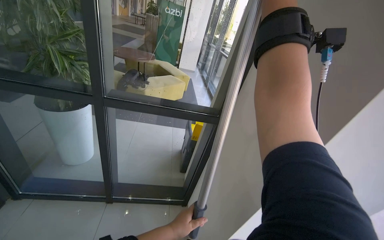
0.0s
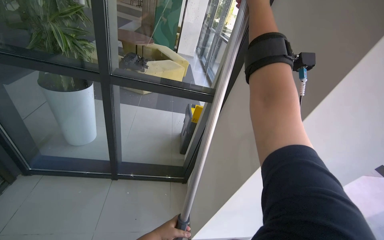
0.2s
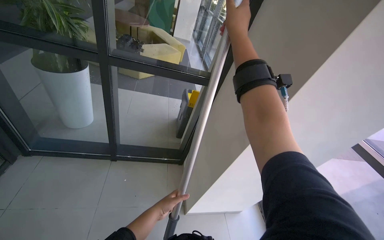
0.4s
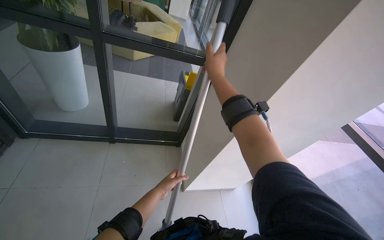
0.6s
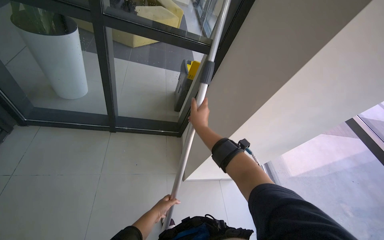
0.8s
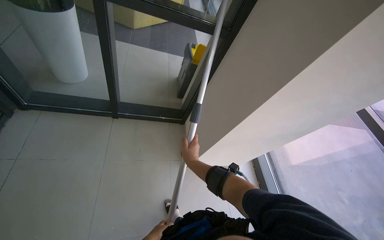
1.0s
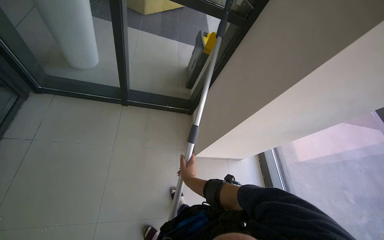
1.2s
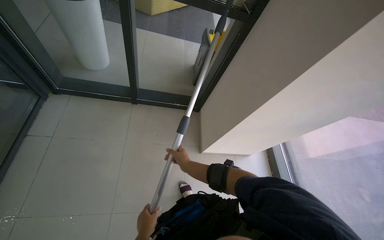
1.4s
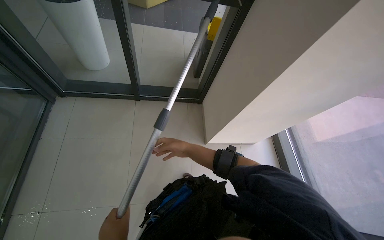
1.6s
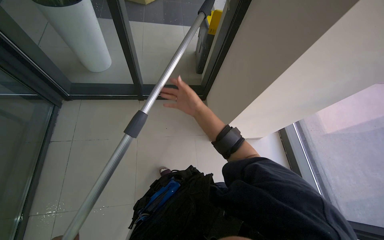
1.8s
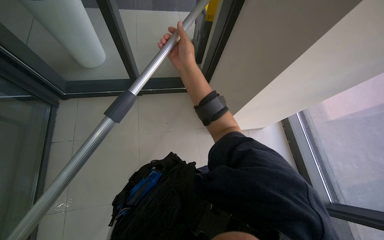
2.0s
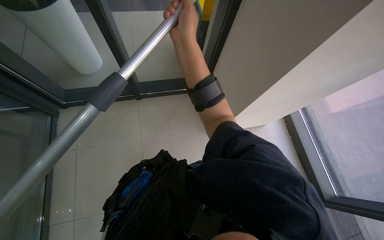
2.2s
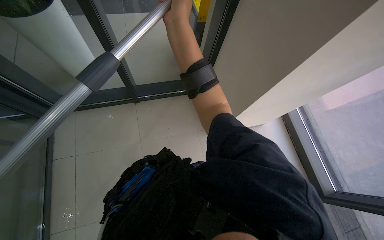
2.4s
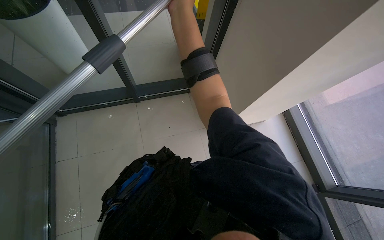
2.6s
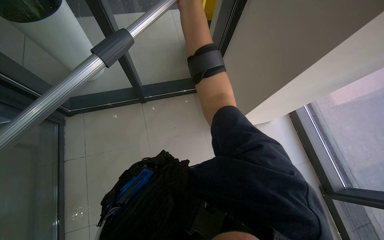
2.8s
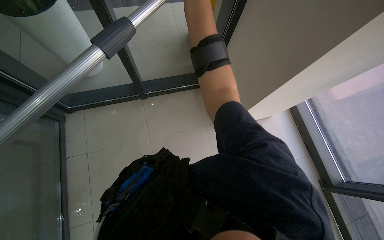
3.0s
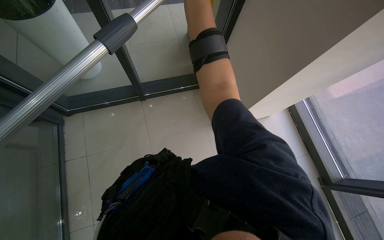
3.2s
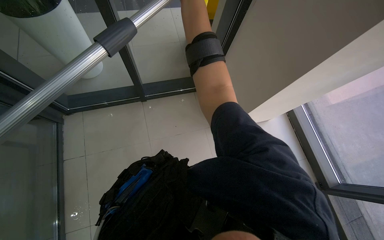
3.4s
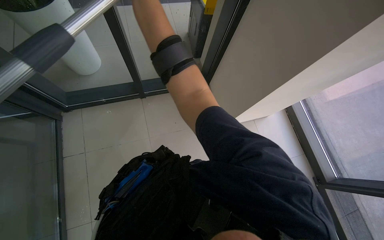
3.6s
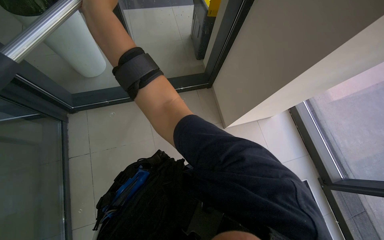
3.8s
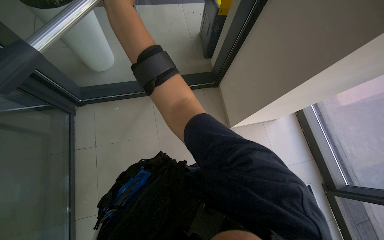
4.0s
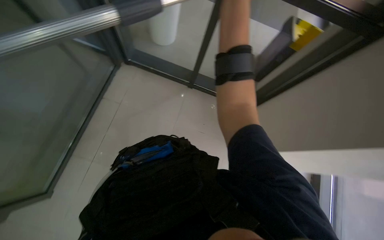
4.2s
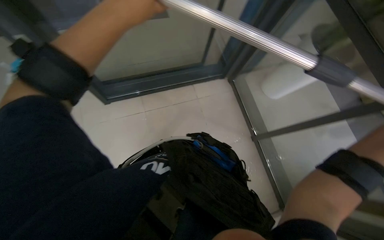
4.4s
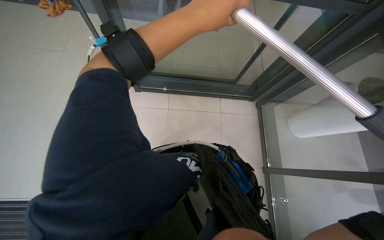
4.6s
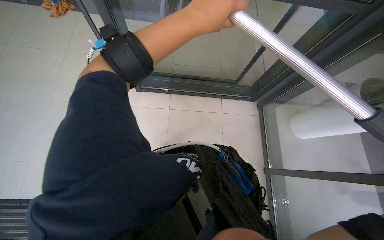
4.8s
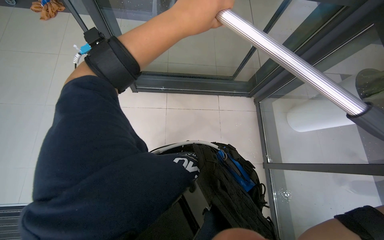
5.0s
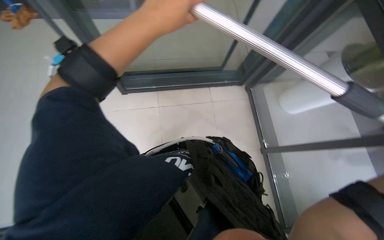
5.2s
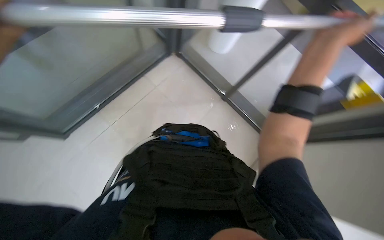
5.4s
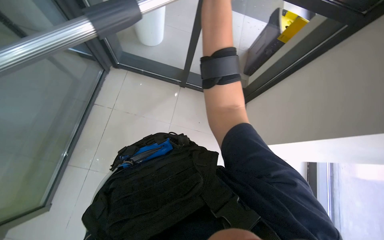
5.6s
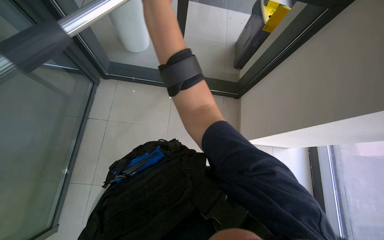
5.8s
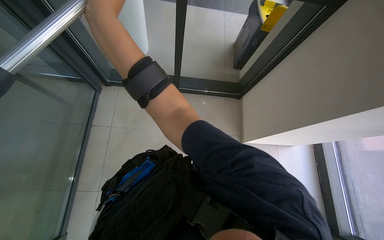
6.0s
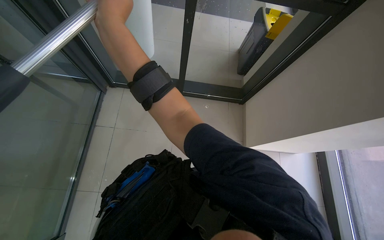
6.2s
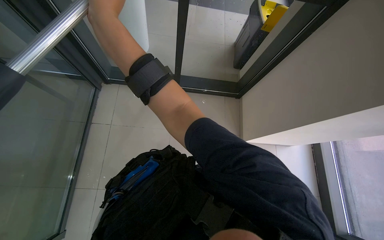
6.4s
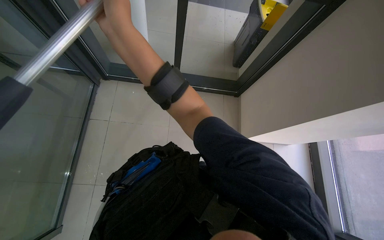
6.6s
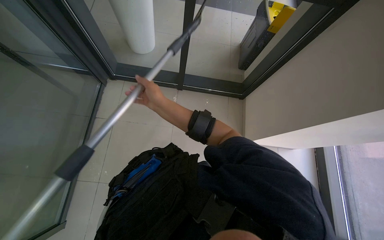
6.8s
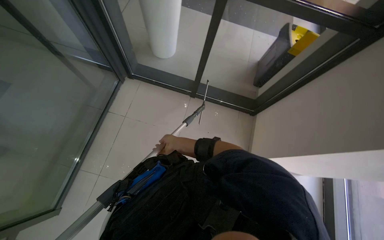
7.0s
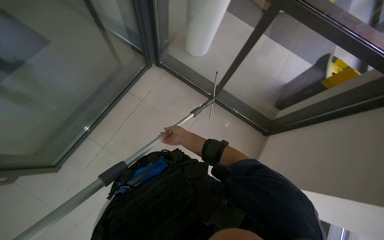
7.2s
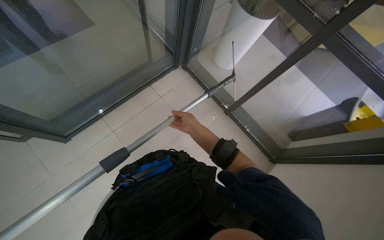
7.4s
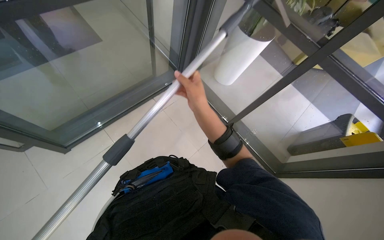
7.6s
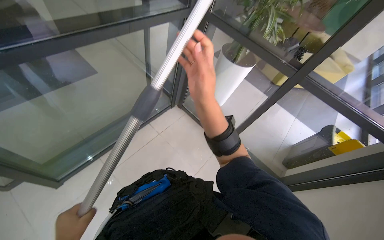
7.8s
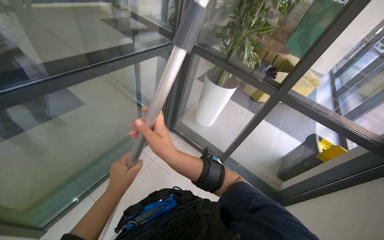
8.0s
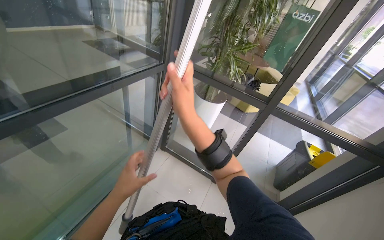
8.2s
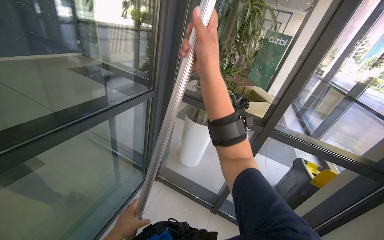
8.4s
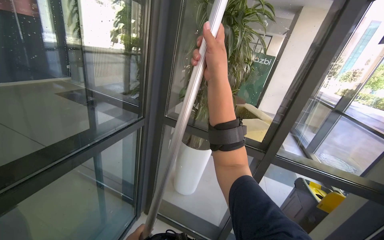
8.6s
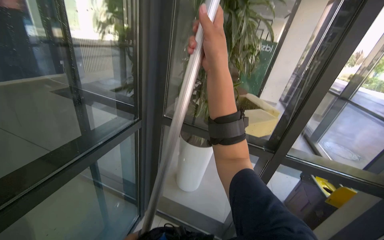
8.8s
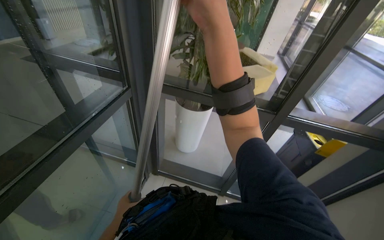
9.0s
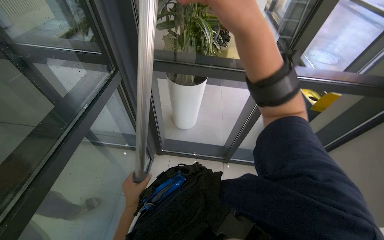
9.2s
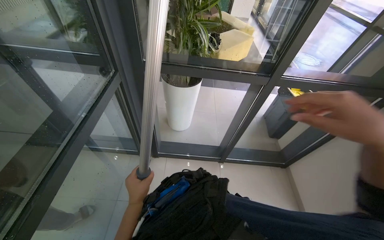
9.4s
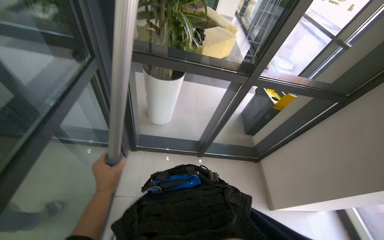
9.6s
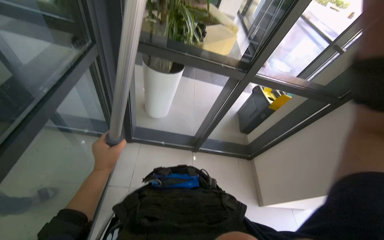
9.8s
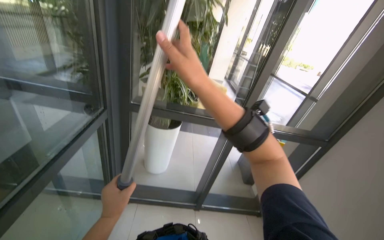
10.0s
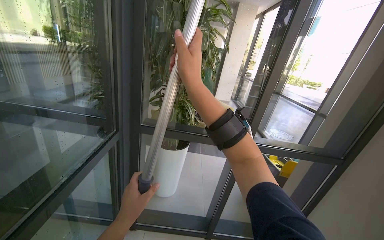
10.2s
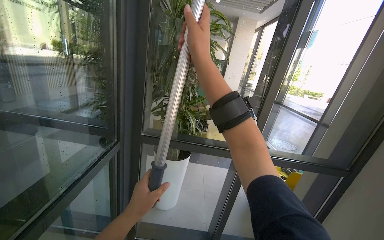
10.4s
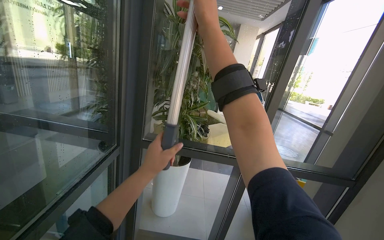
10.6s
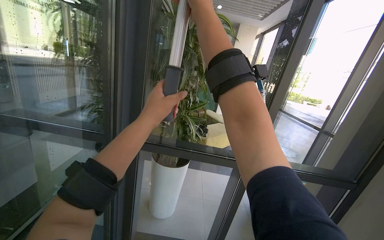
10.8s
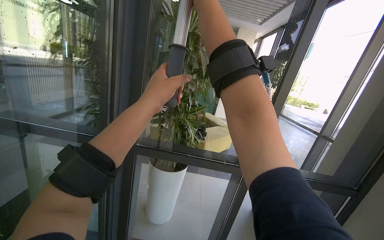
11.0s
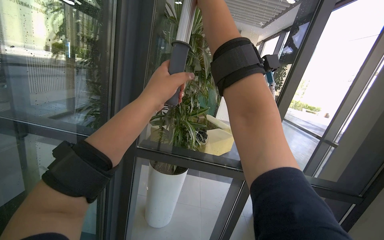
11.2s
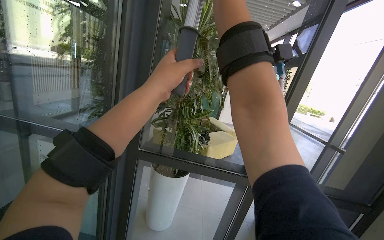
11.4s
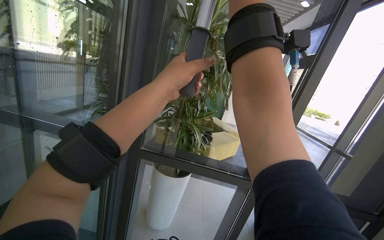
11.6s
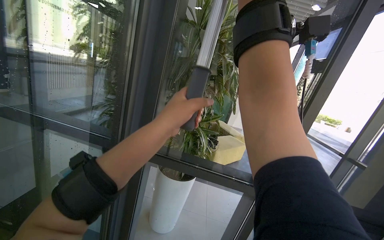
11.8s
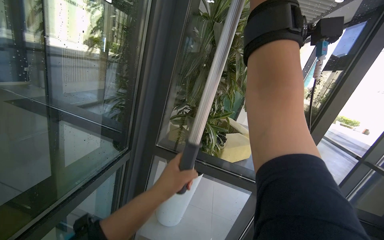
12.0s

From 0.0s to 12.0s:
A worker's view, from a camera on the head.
Job: cleaning windows.
The whole recording: Cleaning glass. The worker uses an extended squeegee pole to clean the upper section of a glass.
From 0.0s to 1.6s: The view tips downward by roughly 30 degrees.
From 1.6s to 3.0s: The right hand is displaced up the picture by some 35 cm.
From 3.0s to 4.4s: The wearer looks some 65 degrees further to the left.
From 4.4s to 6.0s: The wearer looks some 65 degrees further to the right.
From 6.0s to 7.6s: The scene rotates clockwise by approximately 45 degrees.
From 7.6s to 9.0s: The head rotates about 30 degrees to the right. The wearer looks about 20 degrees further upward.
From 9.0s to 10.4s: The wearer looks about 15 degrees further to the right. The view tips upward by roughly 20 degrees.
From 10.4s to 12.0s: The left hand goes up the picture and returns, some 35 cm each way.

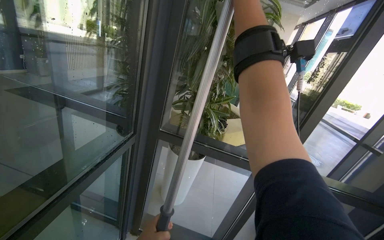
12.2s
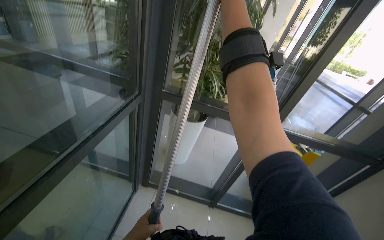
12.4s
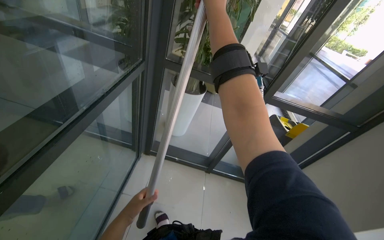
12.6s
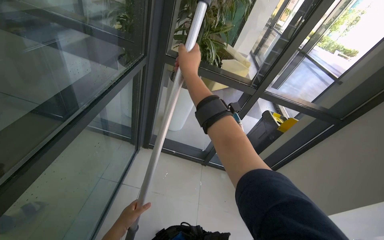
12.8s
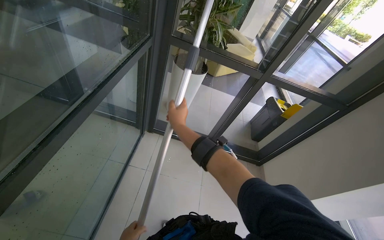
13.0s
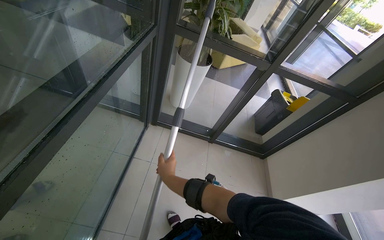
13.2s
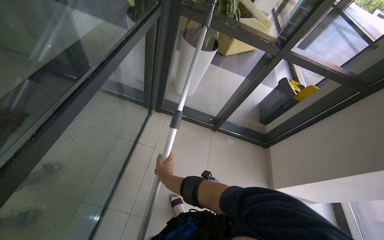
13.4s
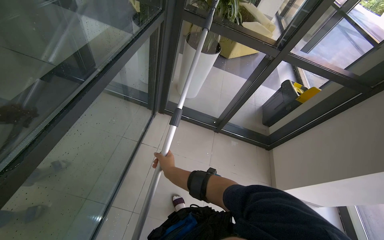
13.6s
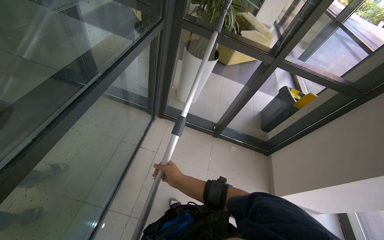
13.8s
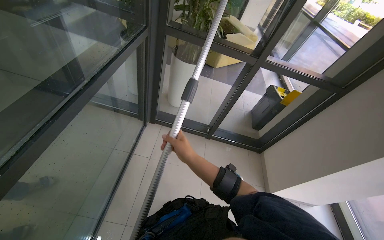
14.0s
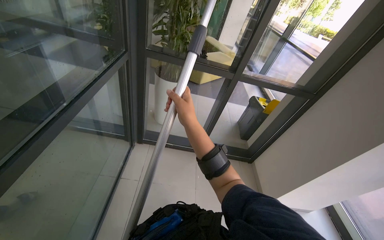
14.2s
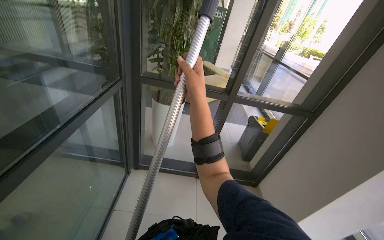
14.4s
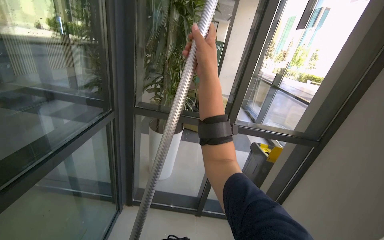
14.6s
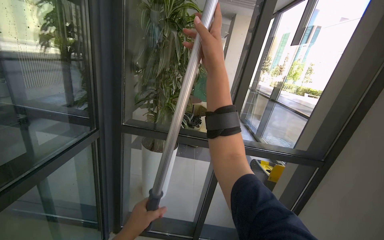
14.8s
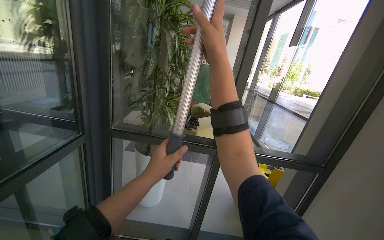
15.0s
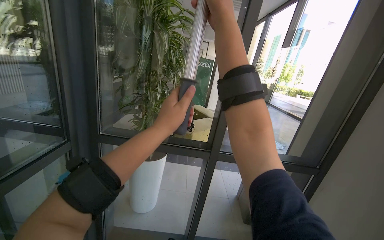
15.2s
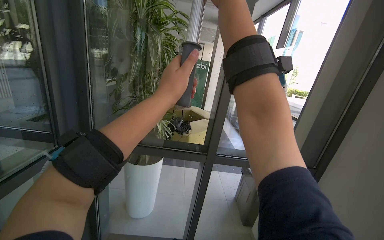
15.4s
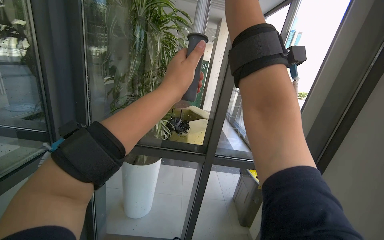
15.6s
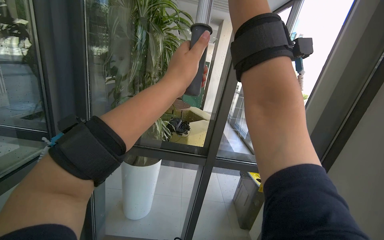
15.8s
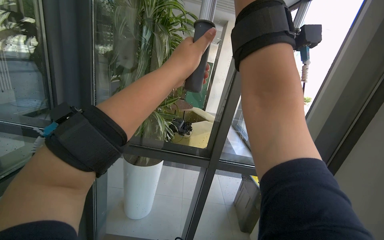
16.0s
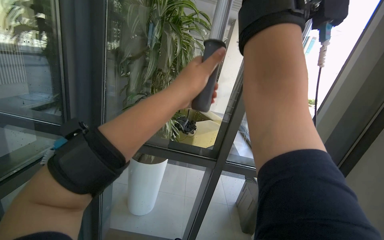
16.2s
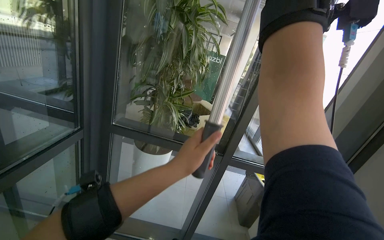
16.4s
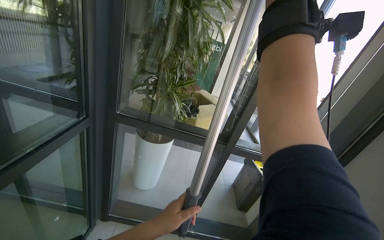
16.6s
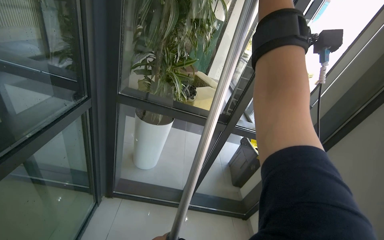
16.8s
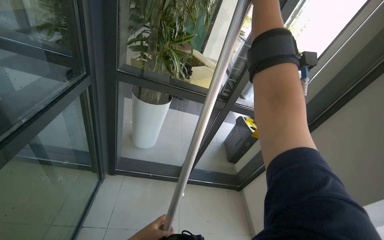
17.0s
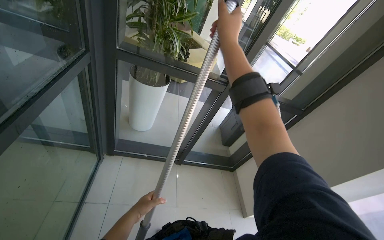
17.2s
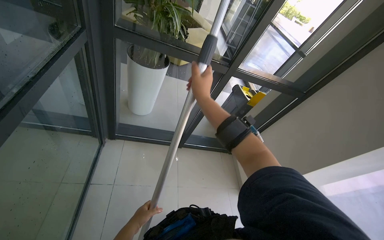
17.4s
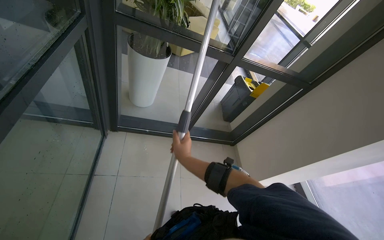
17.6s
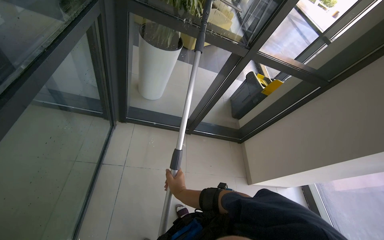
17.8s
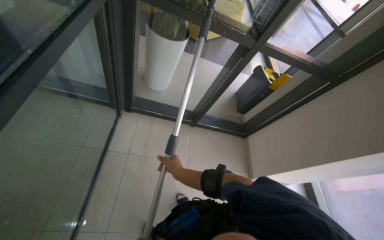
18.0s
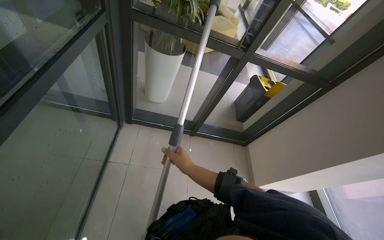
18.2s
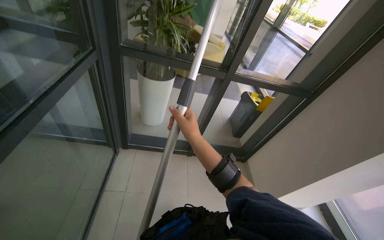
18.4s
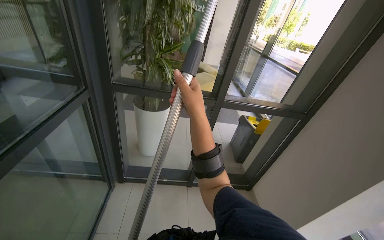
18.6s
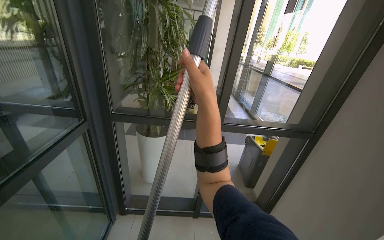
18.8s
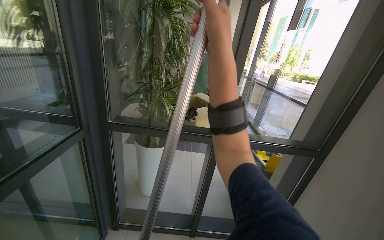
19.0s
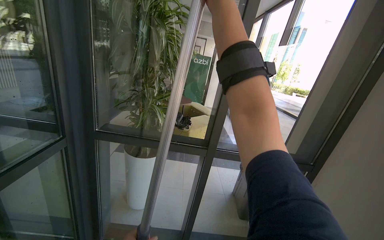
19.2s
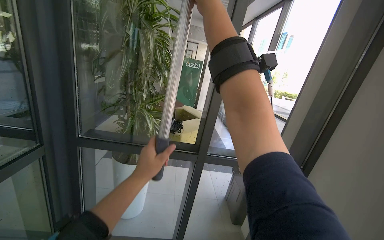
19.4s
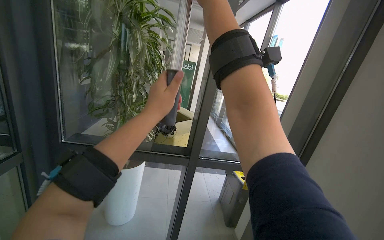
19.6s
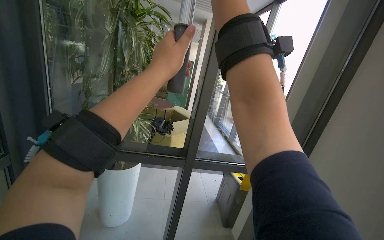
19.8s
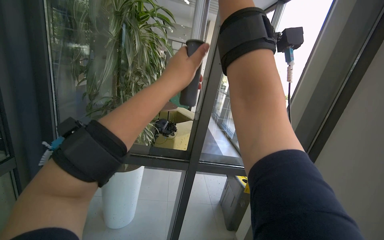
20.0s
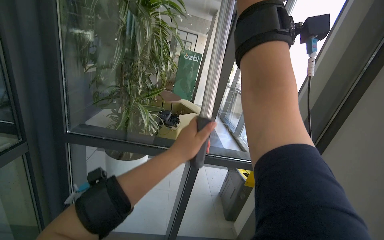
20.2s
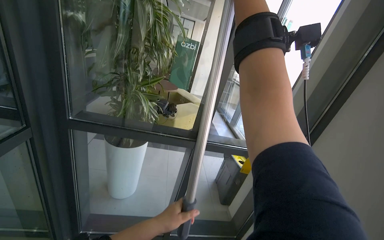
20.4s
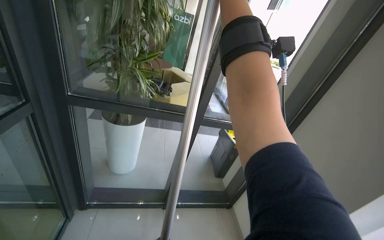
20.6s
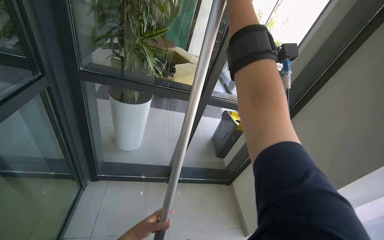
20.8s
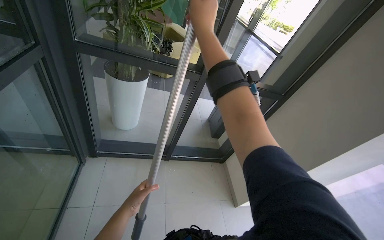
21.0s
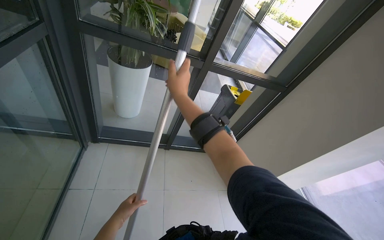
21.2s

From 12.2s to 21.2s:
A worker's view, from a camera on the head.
Job: cleaning windows.
The whole recording: Cleaning glass. The worker uses an extended squeegee pole to clean the upper section of a glass.
From 12.2s to 13.8s: The view tilts some 30 degrees downward.
From 13.8s to 15.2s: The view tilts some 30 degrees upward. The right hand moves up the picture and to the right, approximately 90 cm.
From 16.6s to 18.2s: The wearer looks about 30 degrees further downward.
From 18.2s to 19.8s: The wearer looks approximately 35 degrees further upward.
From 19.8s to 21.2s: The view tilts roughly 30 degrees downward.
